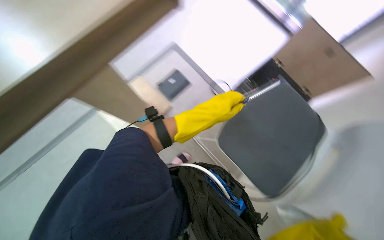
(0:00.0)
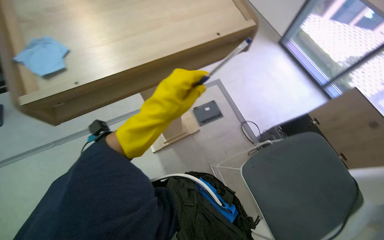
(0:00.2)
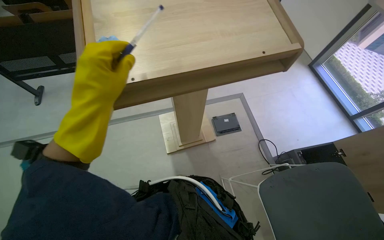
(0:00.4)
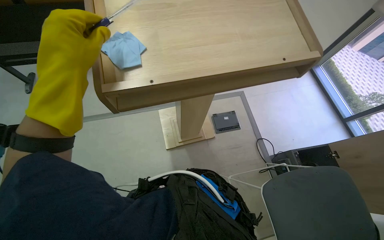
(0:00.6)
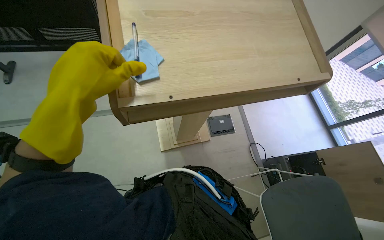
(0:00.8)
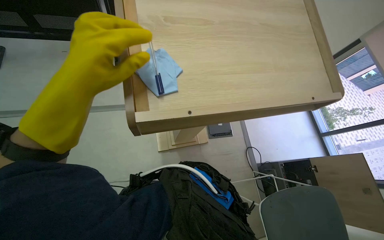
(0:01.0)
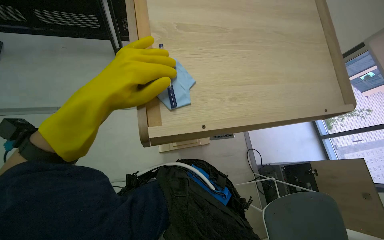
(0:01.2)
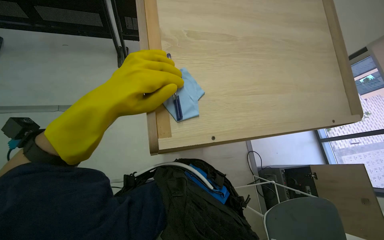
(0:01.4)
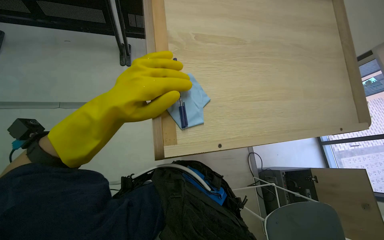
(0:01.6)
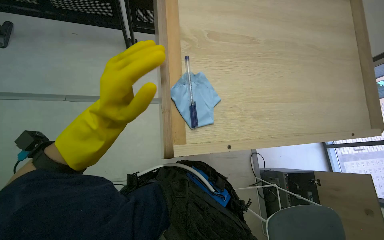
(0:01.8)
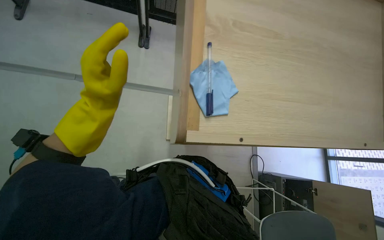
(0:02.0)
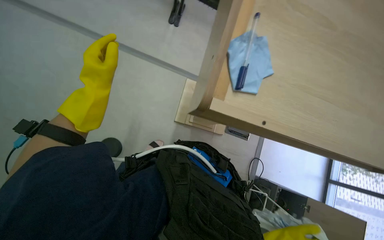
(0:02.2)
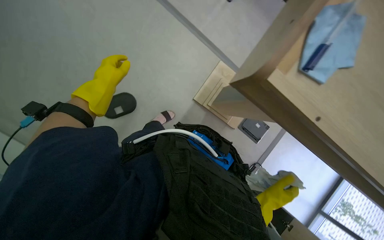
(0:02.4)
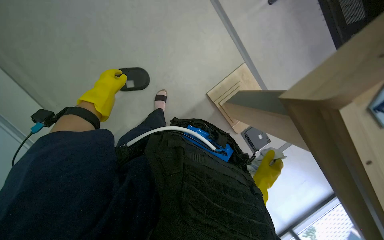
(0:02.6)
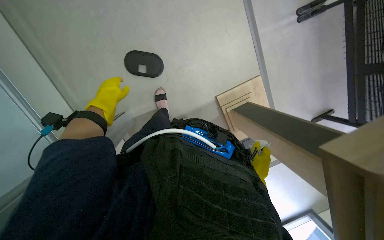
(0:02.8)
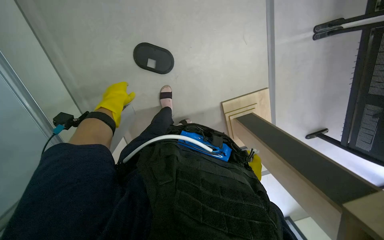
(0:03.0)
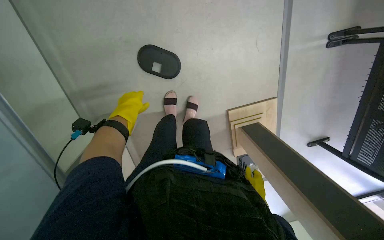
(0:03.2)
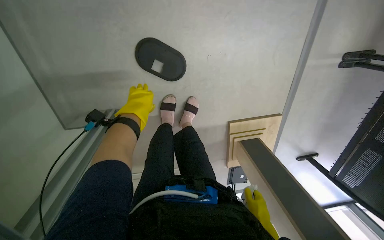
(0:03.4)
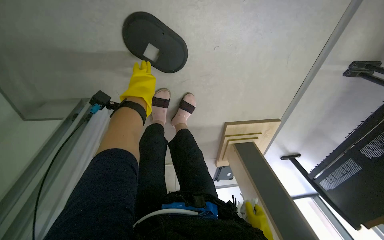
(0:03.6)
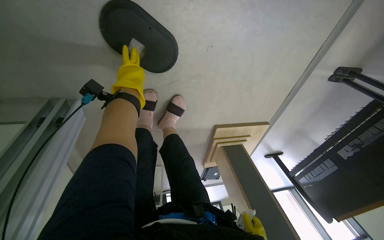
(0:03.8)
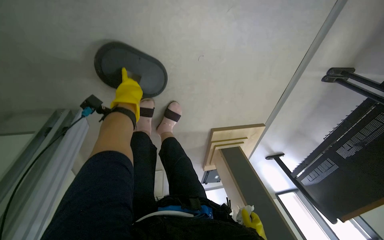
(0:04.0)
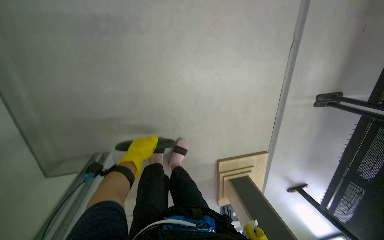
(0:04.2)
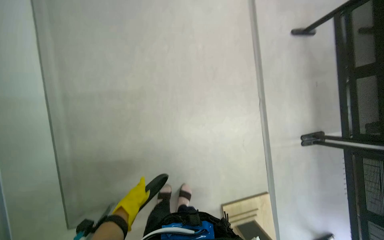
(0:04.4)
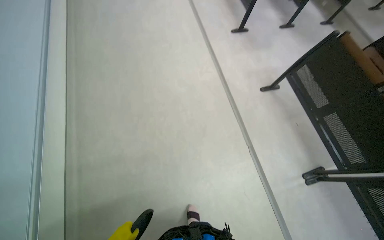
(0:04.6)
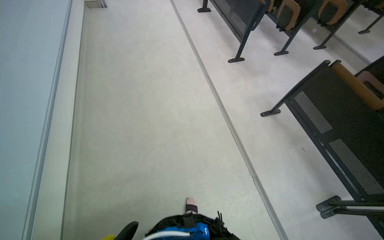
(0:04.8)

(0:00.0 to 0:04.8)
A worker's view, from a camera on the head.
Job: wiping surfaces.
The whole recording: Wiping whiteboard. The worker wipes the whiteboard with a white cloth.
0:00.0 - 0:01.6: The head turns to the left by approximately 35 degrees. The view tilts approximately 15 degrees upward.
0:01.6 - 0:03.2: The wearer moves roughly 40 cm. The view tips downward by some 20 degrees. The scene turns roughly 85 degrees clockwise in the picture.
0:03.2 - 0:04.8: The wearer looks some 60 degrees further upward.

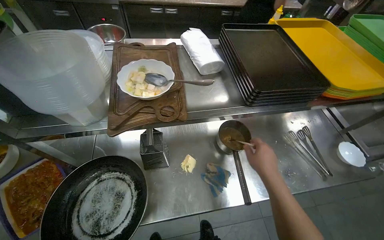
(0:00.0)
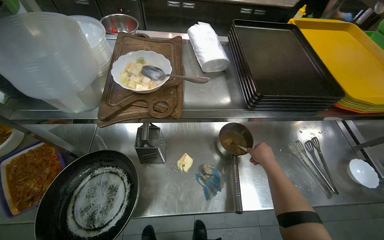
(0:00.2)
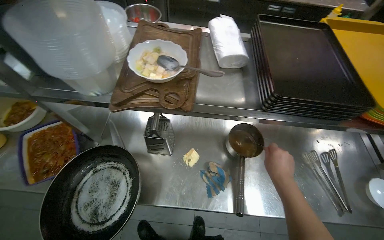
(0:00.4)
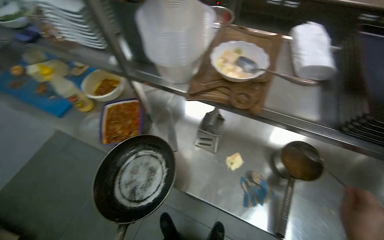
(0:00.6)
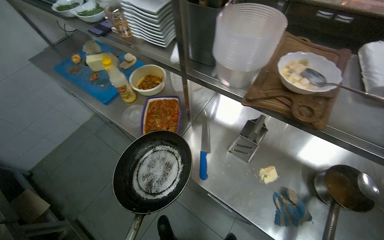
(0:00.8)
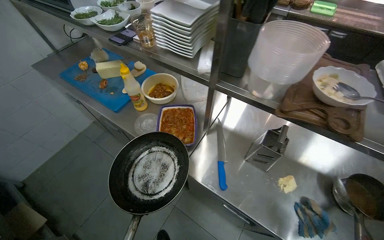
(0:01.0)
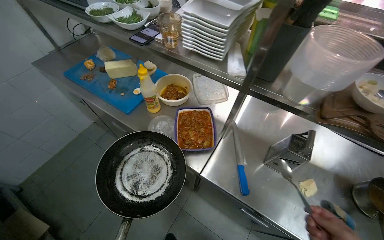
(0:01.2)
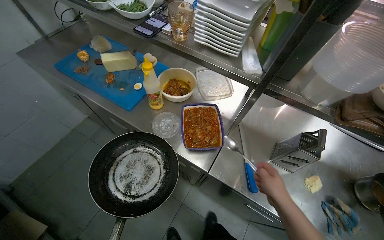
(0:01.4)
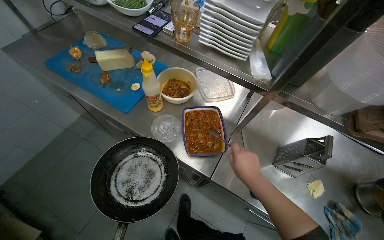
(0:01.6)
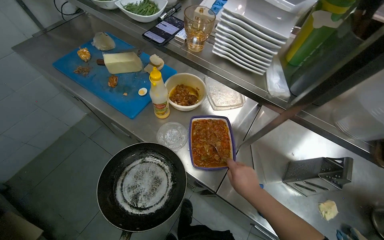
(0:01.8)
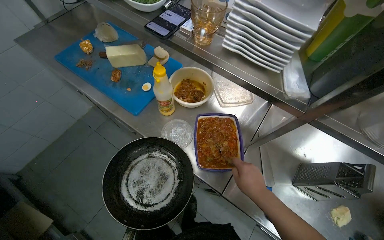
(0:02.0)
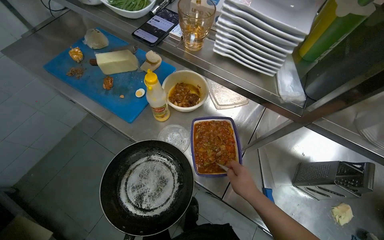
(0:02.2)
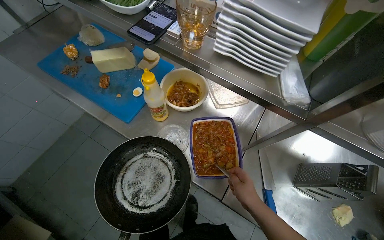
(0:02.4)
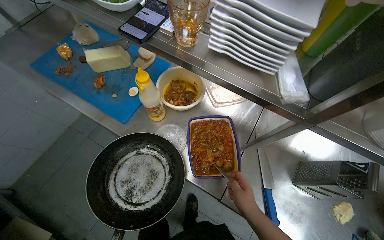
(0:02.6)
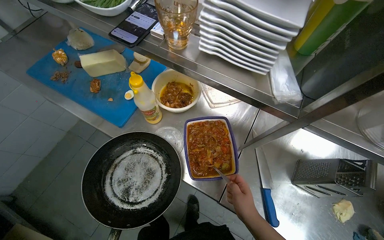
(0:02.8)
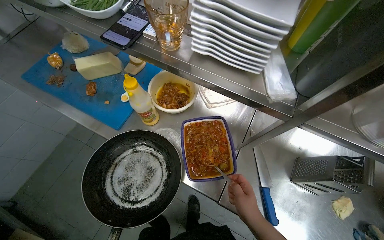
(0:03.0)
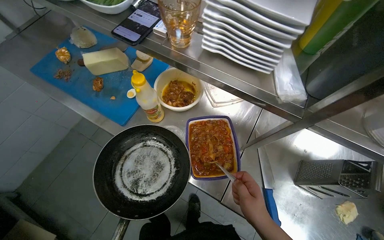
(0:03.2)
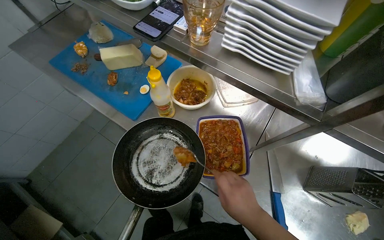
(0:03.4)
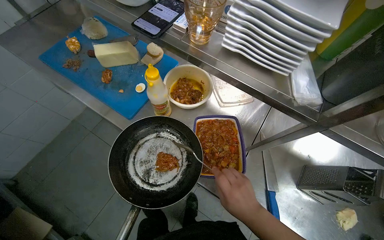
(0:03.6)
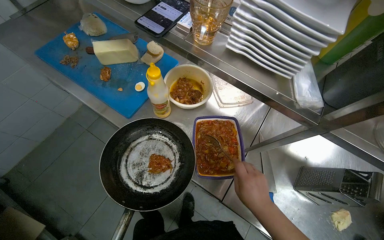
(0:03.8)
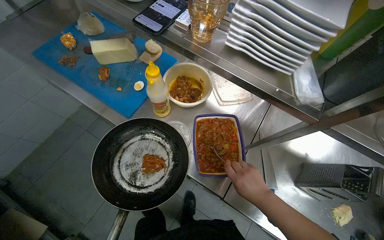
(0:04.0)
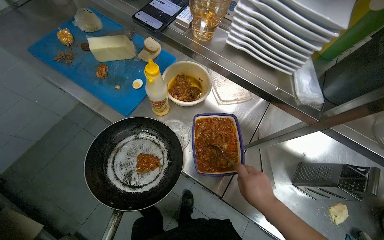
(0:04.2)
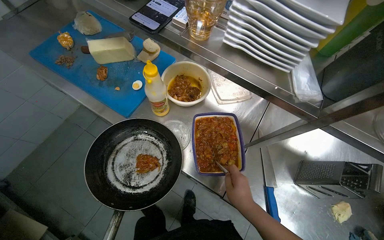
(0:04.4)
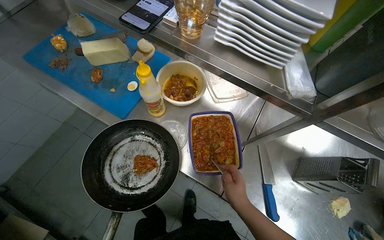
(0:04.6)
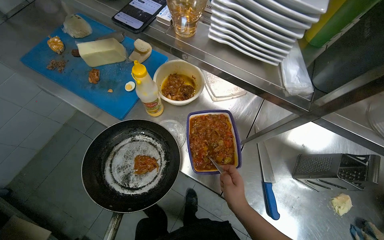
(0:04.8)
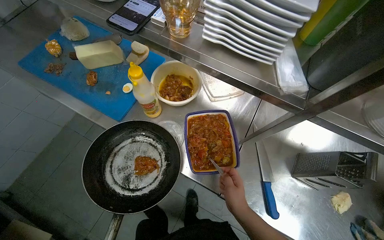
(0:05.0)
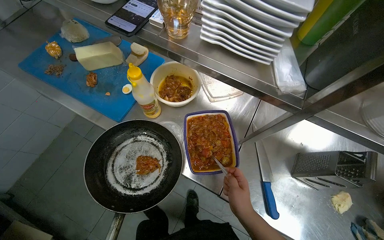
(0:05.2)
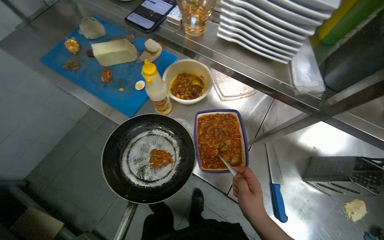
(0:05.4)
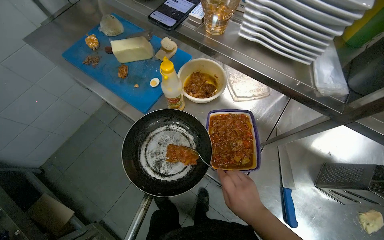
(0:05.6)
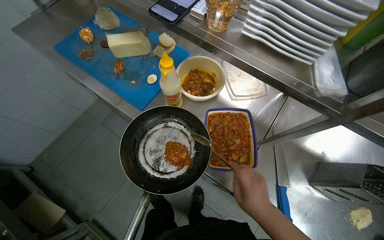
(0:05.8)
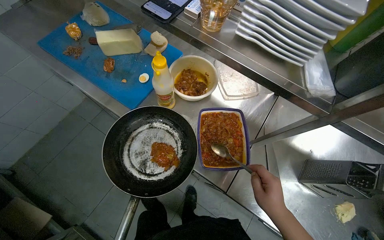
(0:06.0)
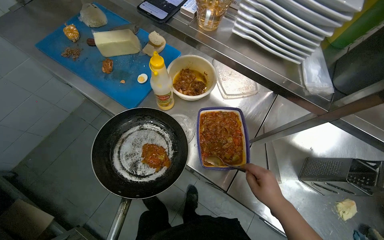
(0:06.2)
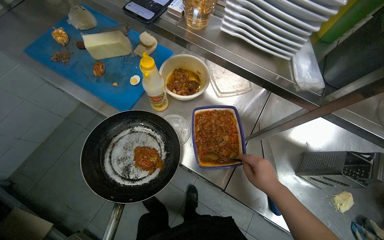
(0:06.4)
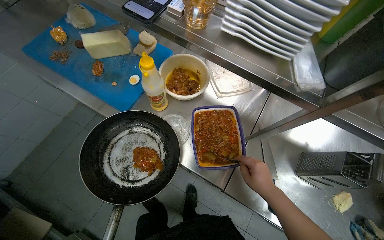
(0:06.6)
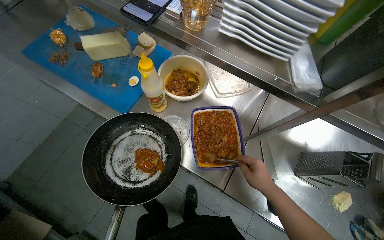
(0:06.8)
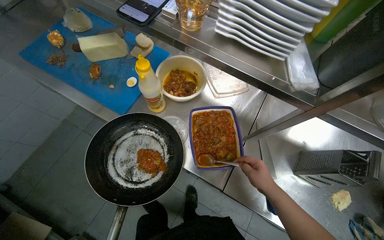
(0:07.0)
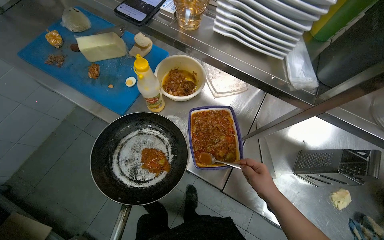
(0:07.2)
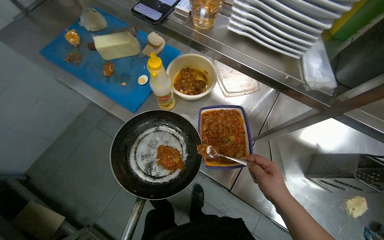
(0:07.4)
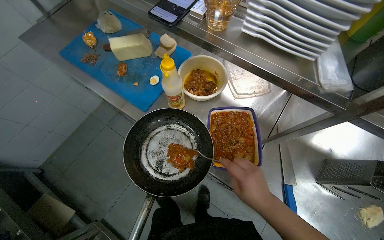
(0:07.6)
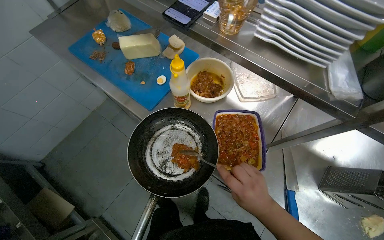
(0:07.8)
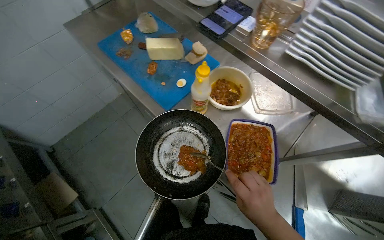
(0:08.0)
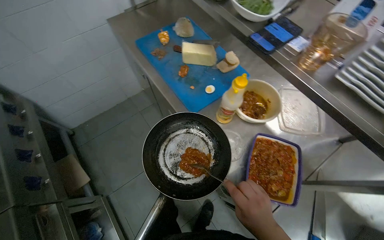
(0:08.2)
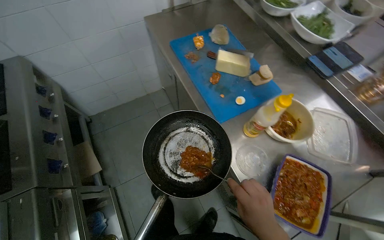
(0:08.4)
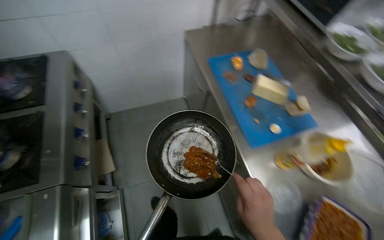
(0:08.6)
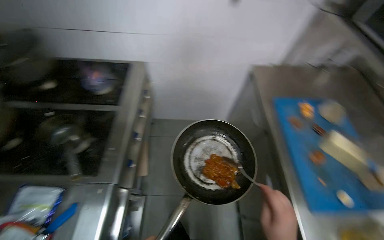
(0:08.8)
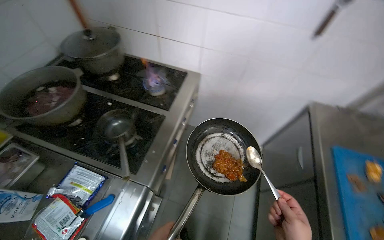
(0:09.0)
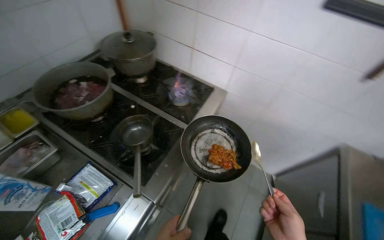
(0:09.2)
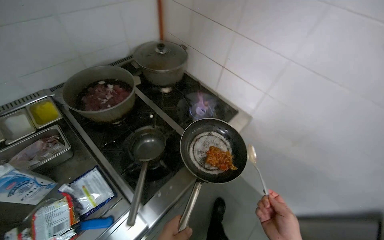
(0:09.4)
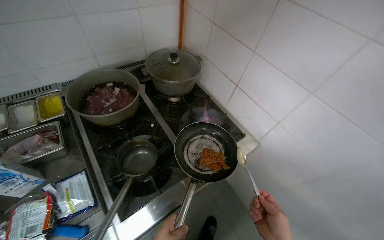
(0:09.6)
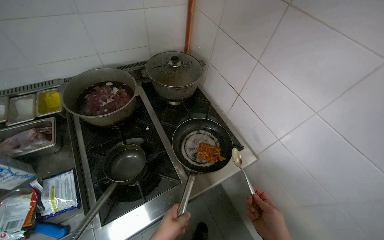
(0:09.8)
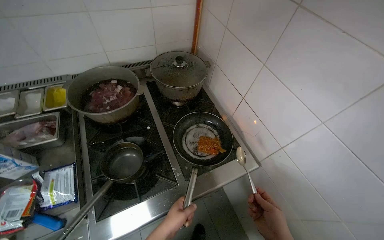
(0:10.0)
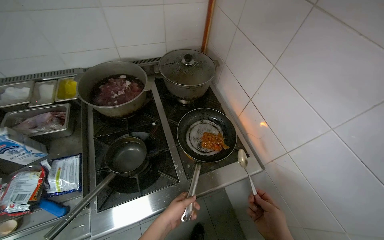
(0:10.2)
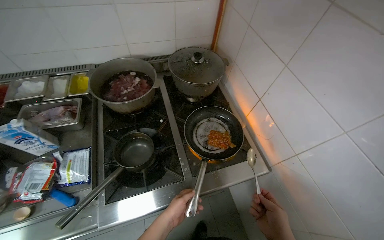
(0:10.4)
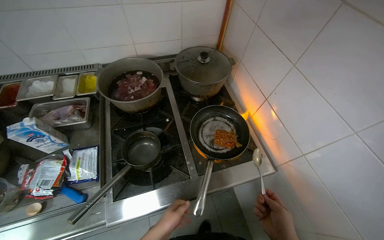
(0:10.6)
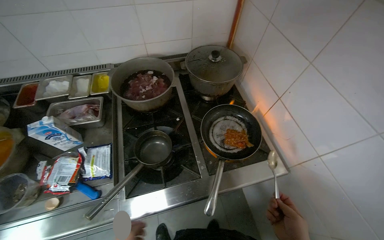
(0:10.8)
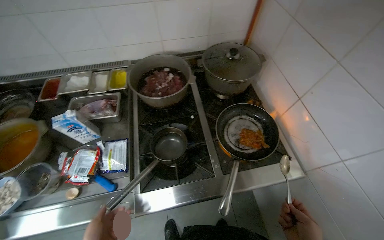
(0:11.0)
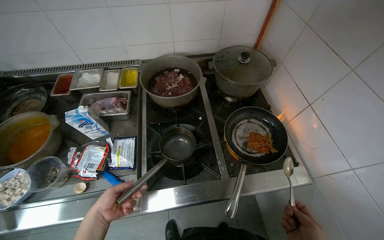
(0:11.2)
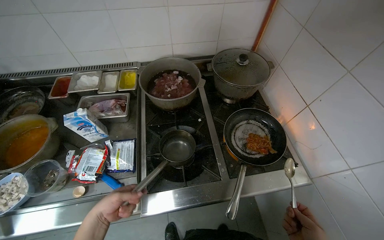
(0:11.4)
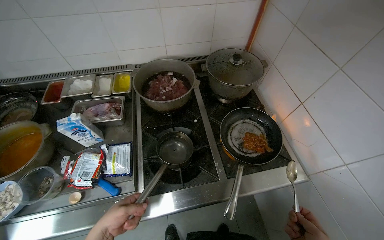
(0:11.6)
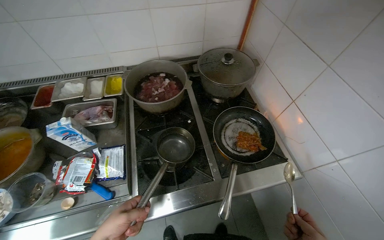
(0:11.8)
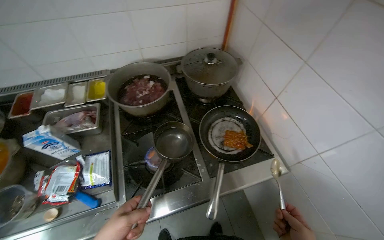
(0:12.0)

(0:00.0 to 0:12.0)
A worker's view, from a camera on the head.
Job: cooking food.
The whole recording: Adding ingredients and stirring pan. The worker adds ingredients from a dish to a pan and stirs the contents on the stove.
0:00.0 - 0:01.6: The head travels some 50 cm. The wearer's head swings some 40 degrees to the left.
0:07.6 - 0:09.0: The head travels about 70 cm. The head rotates roughly 75 degrees to the left. The view tilts some 15 degrees upward.
0:09.0 - 0:10.4: The wearer looks some 55 degrees further to the left.

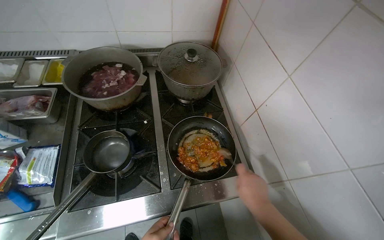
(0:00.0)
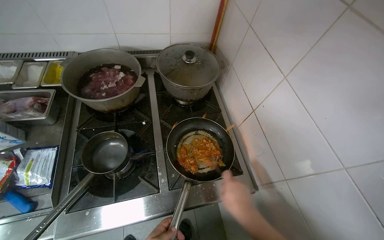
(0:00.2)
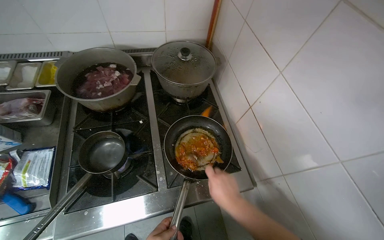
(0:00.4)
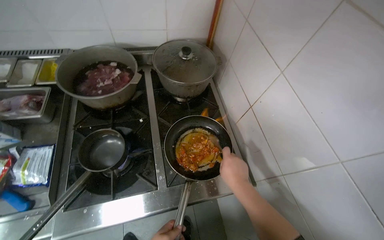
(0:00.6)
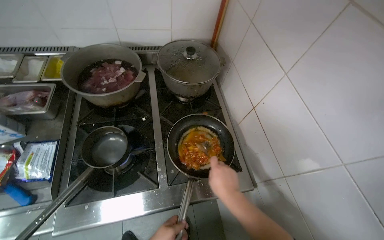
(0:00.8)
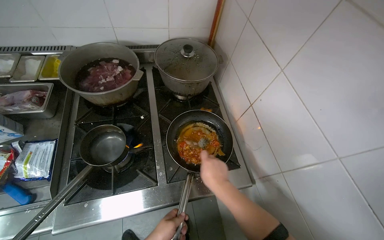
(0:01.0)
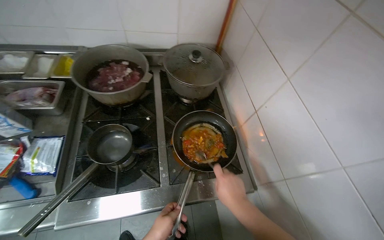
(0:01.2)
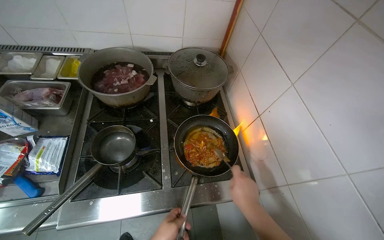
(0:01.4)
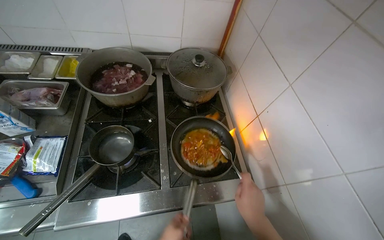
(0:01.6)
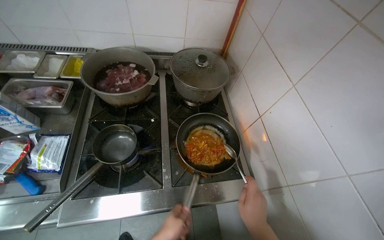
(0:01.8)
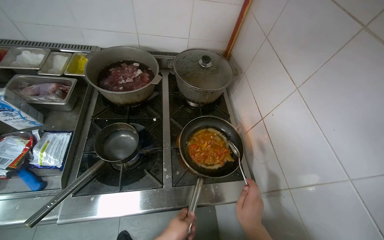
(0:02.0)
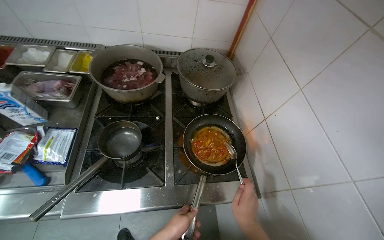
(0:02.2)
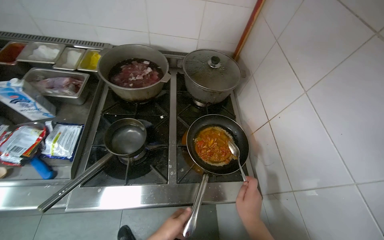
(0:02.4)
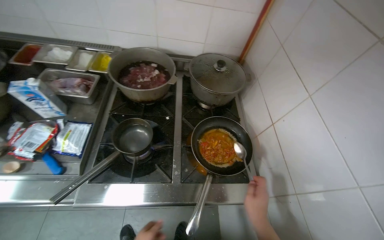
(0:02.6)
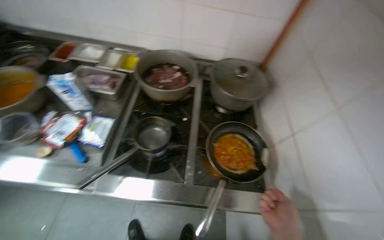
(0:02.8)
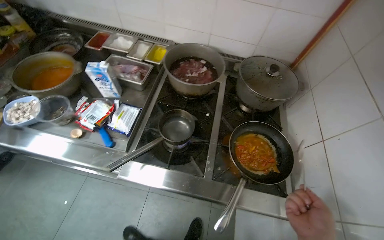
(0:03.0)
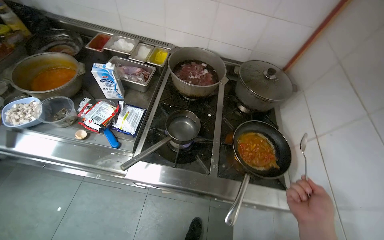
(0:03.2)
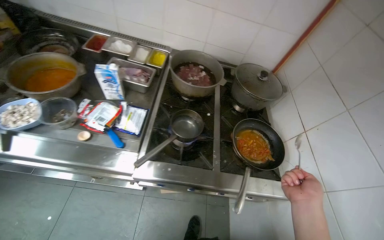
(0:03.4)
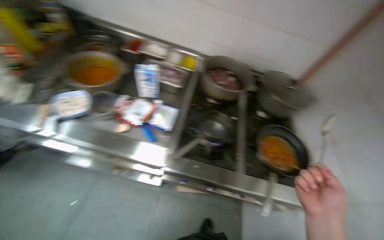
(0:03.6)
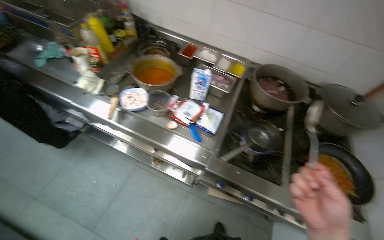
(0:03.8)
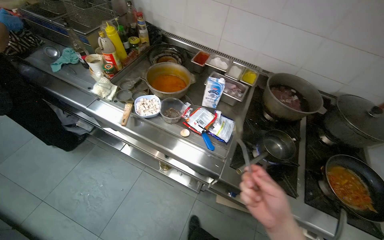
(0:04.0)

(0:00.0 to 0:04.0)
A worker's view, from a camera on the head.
Job: cooking food.
The whole recording: Adding ingredients and stirring pan. The worker adds ingredients from a dish to a pan and stirs the contents on the stove.
0:02.6 - 0:04.0: The head travels to the left, about 50 cm. The wearer looks about 25 degrees further to the left.
